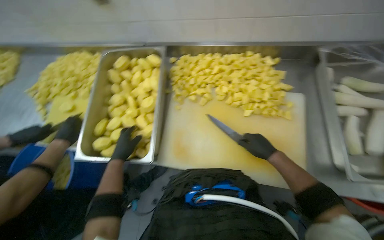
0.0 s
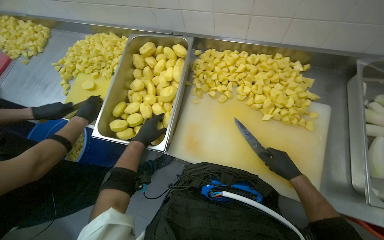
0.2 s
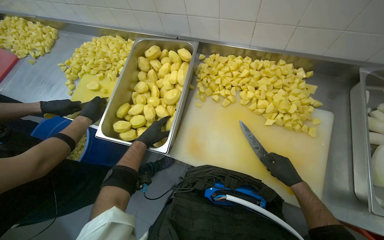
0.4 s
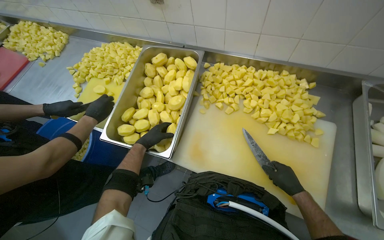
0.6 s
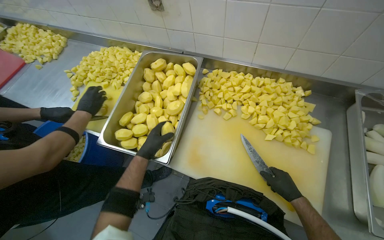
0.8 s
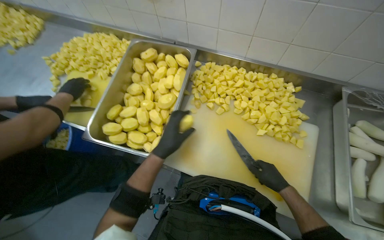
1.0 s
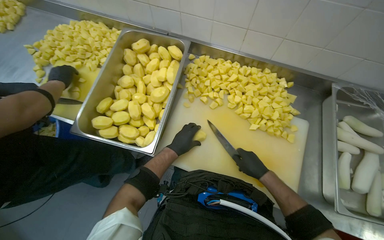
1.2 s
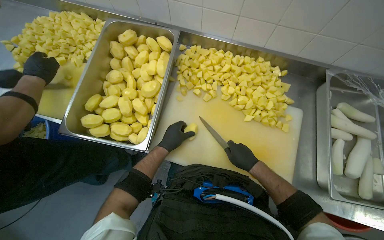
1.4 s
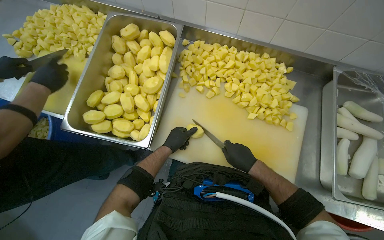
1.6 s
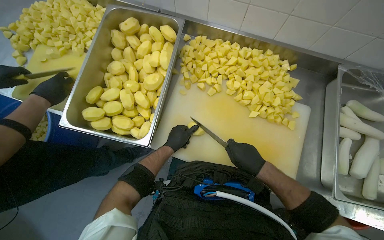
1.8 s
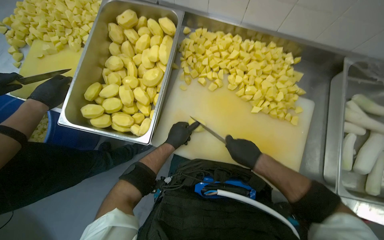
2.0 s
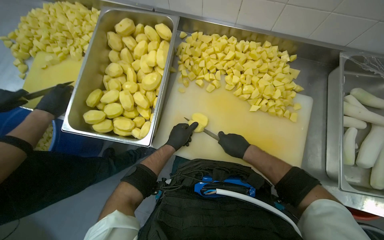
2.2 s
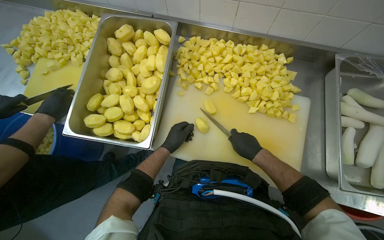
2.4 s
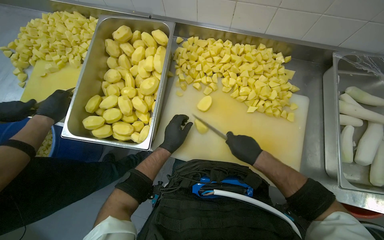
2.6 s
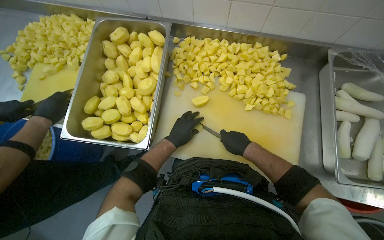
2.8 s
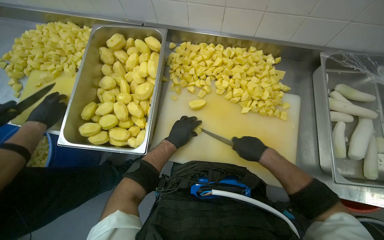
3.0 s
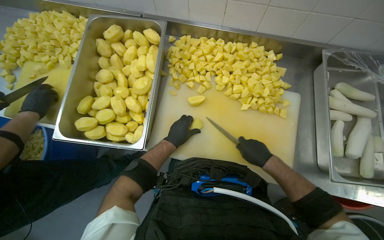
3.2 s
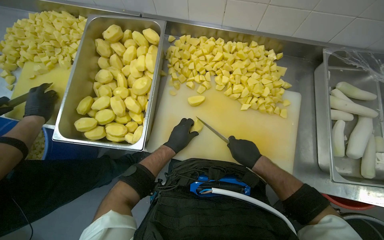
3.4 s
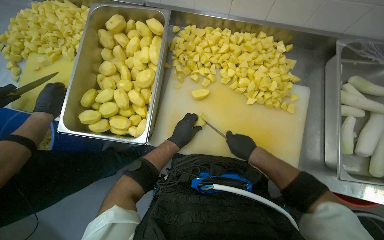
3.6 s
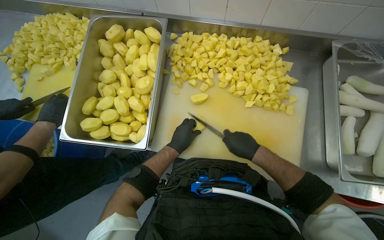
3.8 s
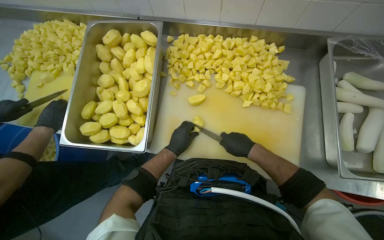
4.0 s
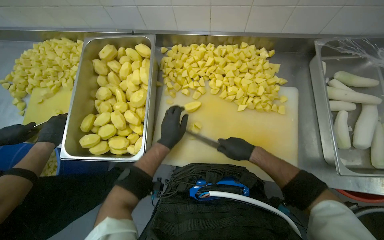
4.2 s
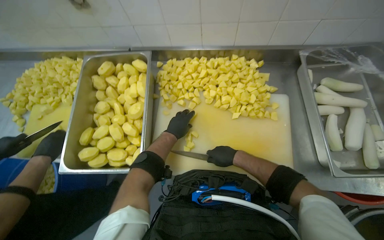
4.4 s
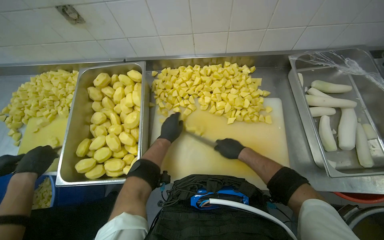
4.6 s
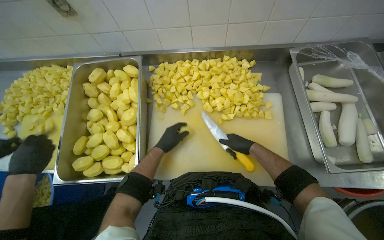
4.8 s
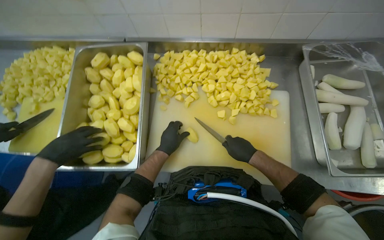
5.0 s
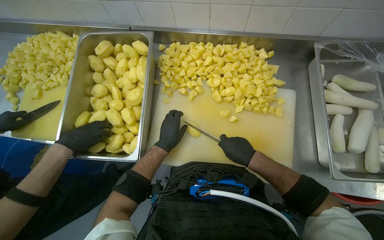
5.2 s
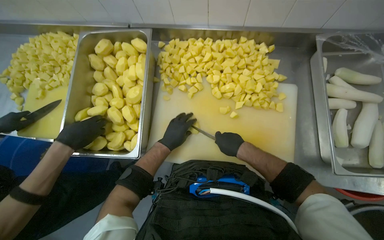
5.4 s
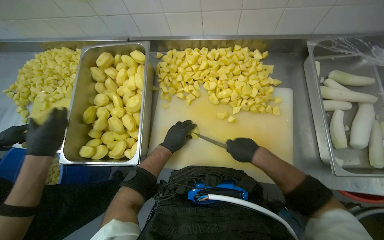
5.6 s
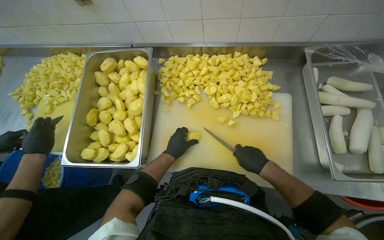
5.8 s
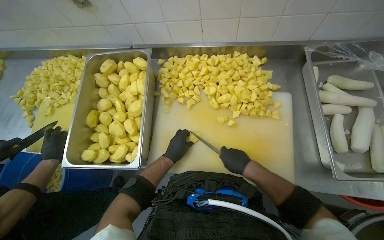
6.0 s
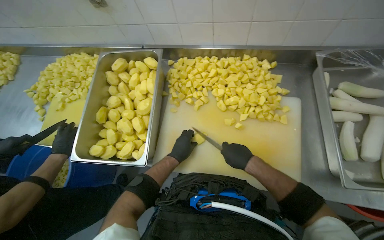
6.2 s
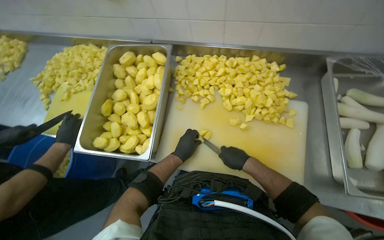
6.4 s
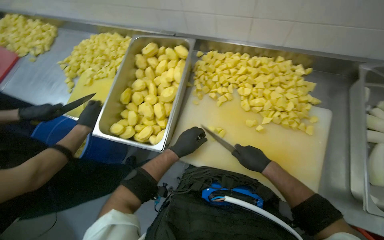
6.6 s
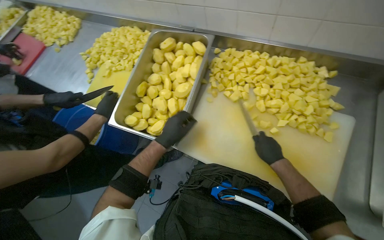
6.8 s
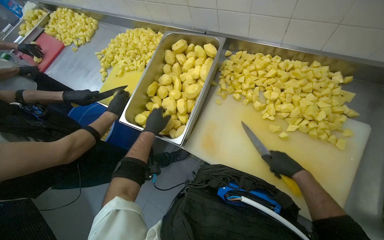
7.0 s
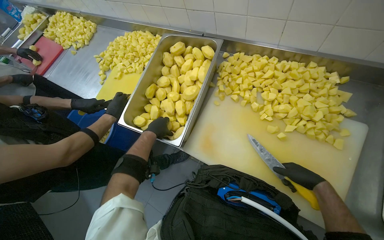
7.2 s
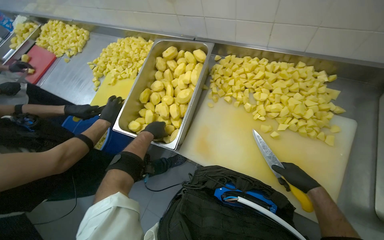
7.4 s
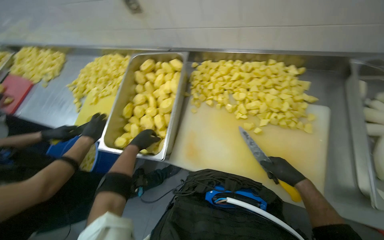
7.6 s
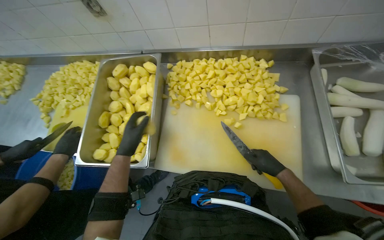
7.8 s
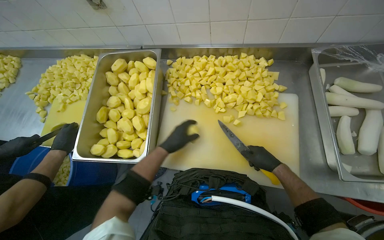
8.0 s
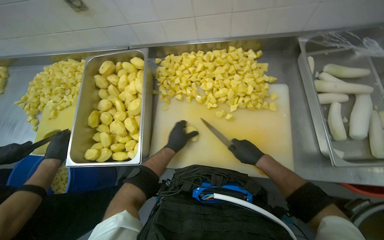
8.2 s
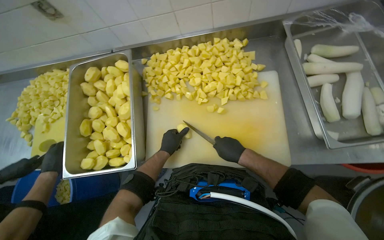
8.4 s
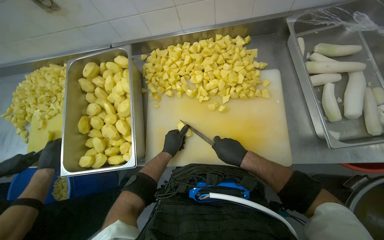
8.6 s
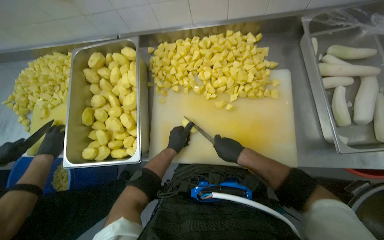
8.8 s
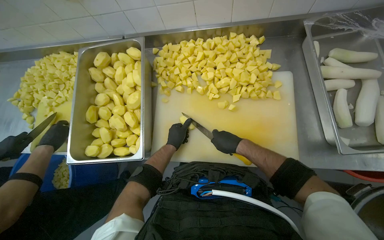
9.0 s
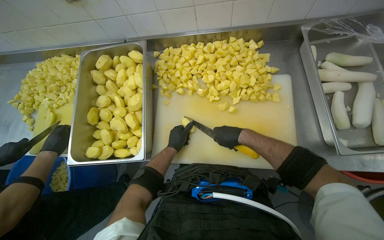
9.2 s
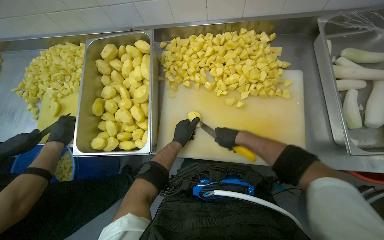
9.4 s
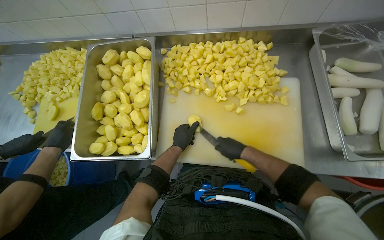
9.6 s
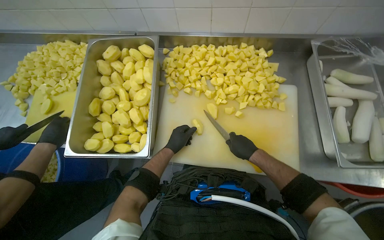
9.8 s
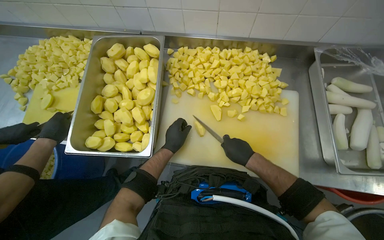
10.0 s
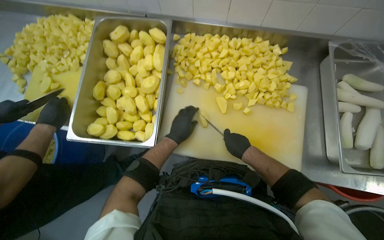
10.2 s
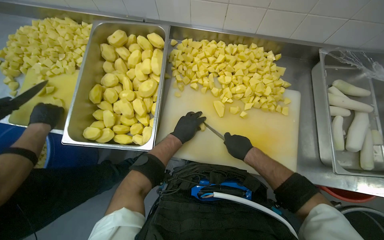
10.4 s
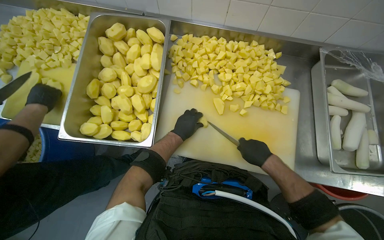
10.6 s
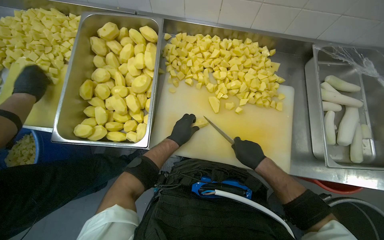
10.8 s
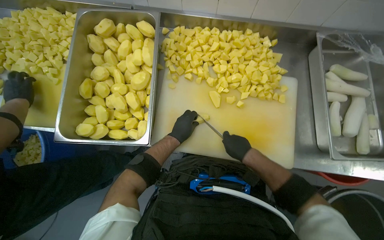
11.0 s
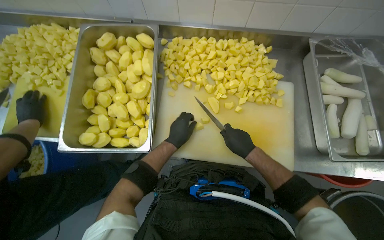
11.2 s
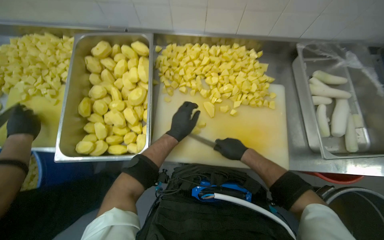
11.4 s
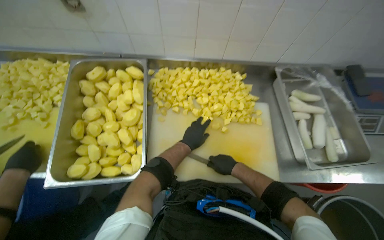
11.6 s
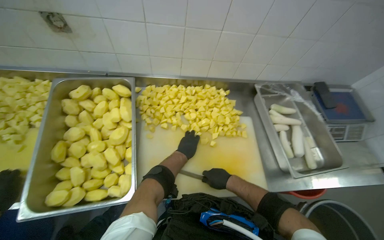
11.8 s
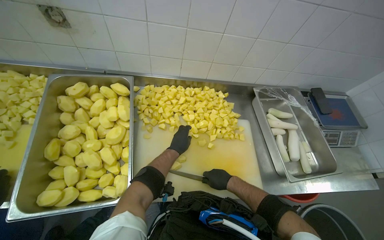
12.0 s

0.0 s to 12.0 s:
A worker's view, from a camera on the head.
Job: preparing food.
The whole recording: Chopping Potatoes. The worker uses a knife to chop peeled potatoes into smaller pieces on a cutting board.
0.0 to 1.6 s: The left hand shifts some 15 cm to the right.
1.6 to 3.0 s: The hands work in one place, with small movements.
3.0 to 4.4 s: The hands are busy where they are.
4.4 to 6.0 s: The right hand shifts roughly 10 cm nearer to the camera. The left hand heads down the picture, covering roughly 10 cm.
6.0 to 7.6 s: The left hand heads to the left, covering about 20 cm. Meanwhile the right hand travels to the right by about 10 cm.
7.6 to 9.0 s: The left hand moves to the right, approximately 20 cm, while the right hand heads to the left, covering about 10 cm.
9.0 to 10.4 s: The hands stay close to where they were, moving slightly.
10.4 to 12.0 s: The view tilts roughly 10 degrees upward.

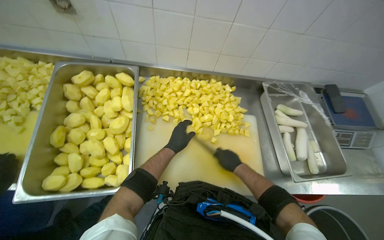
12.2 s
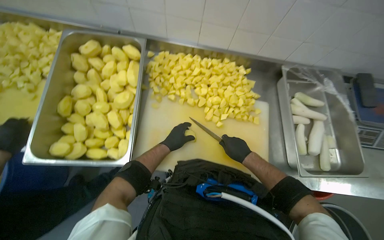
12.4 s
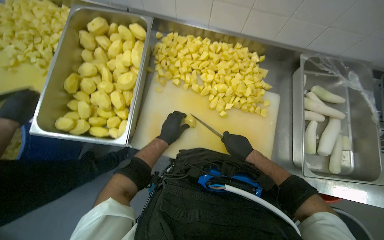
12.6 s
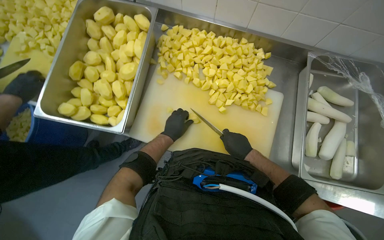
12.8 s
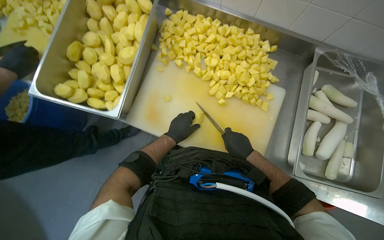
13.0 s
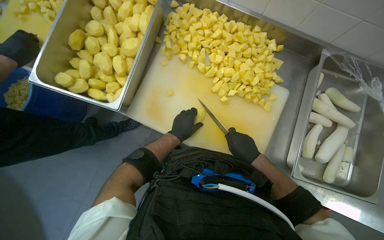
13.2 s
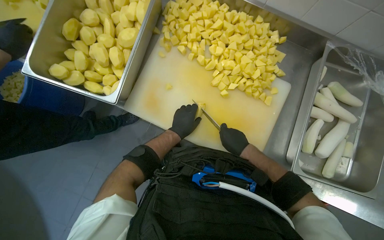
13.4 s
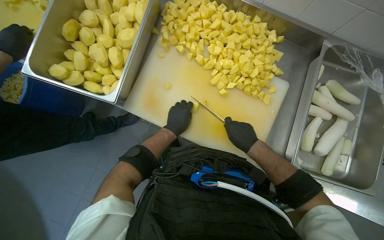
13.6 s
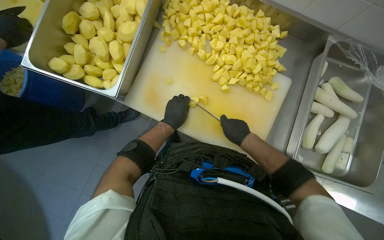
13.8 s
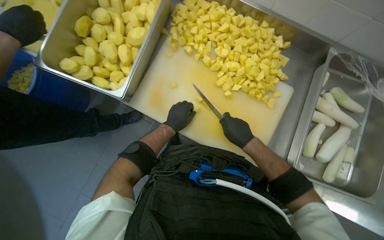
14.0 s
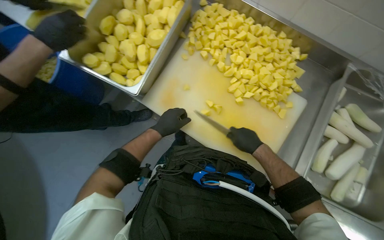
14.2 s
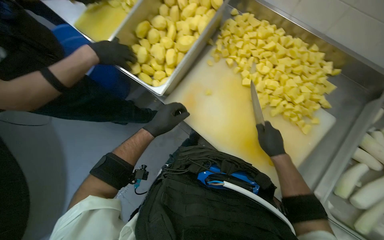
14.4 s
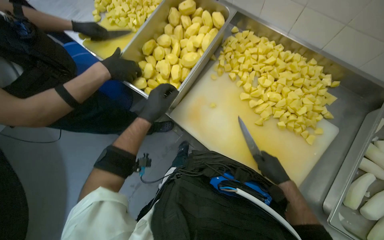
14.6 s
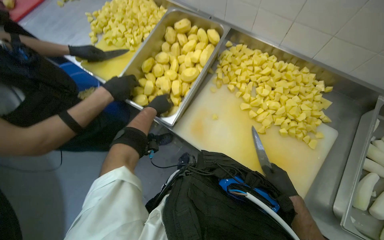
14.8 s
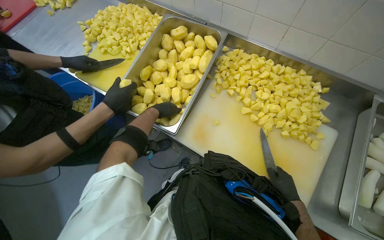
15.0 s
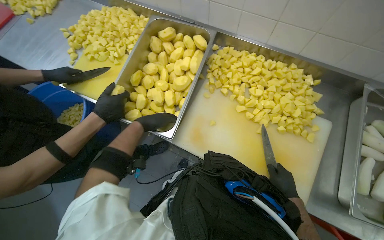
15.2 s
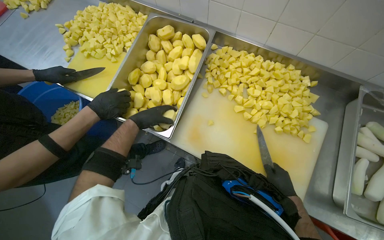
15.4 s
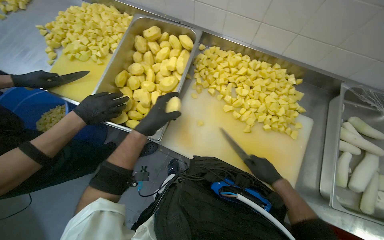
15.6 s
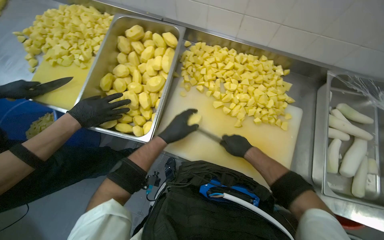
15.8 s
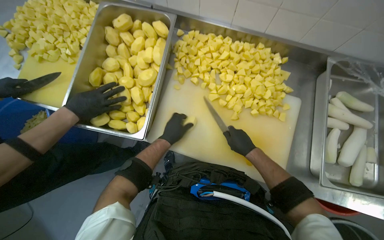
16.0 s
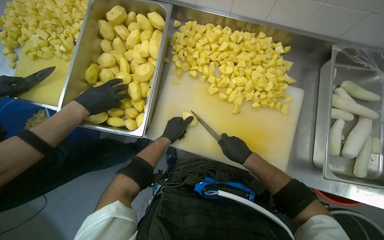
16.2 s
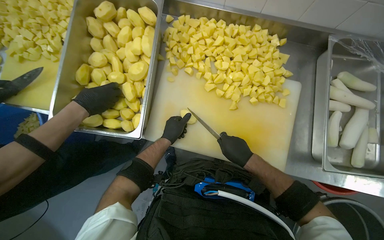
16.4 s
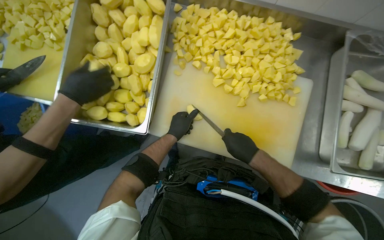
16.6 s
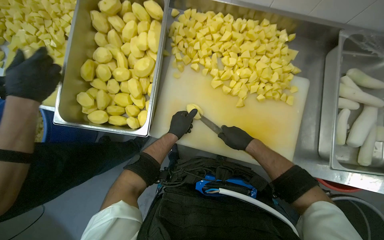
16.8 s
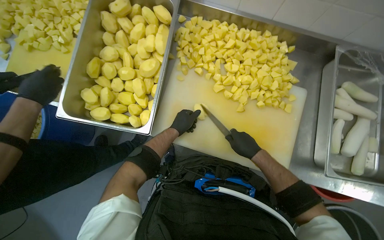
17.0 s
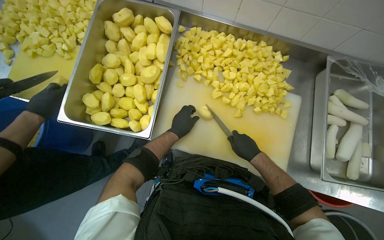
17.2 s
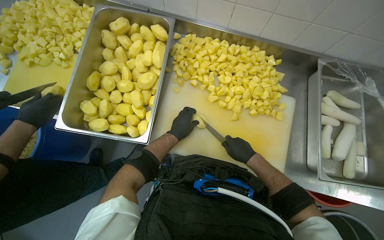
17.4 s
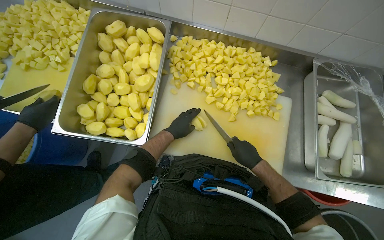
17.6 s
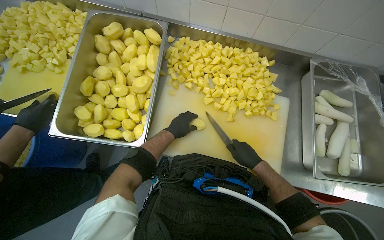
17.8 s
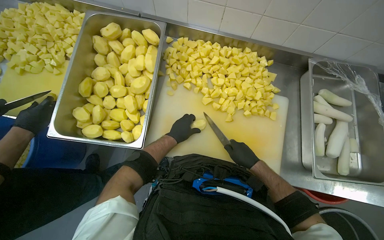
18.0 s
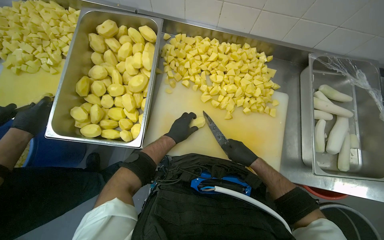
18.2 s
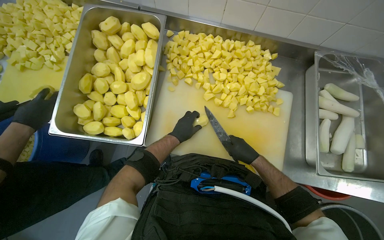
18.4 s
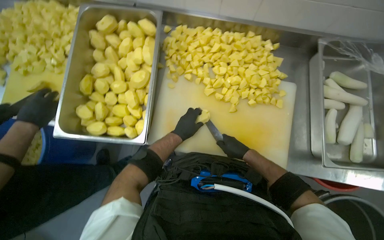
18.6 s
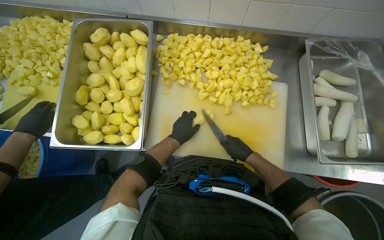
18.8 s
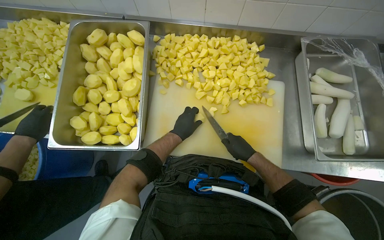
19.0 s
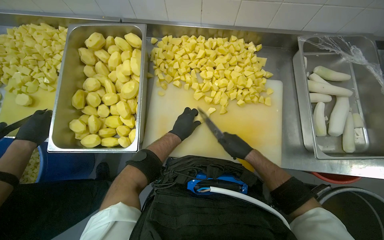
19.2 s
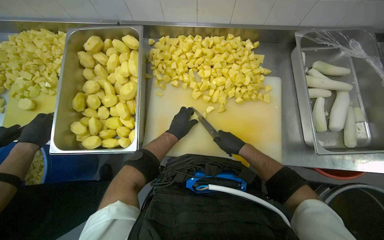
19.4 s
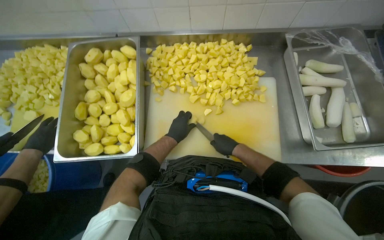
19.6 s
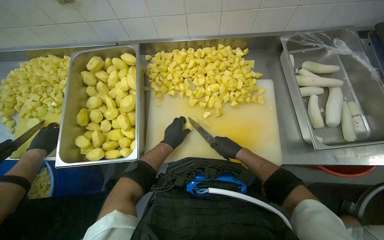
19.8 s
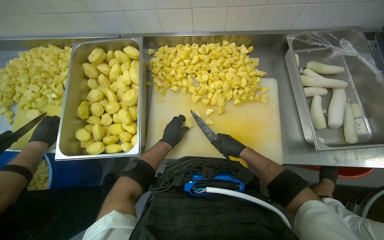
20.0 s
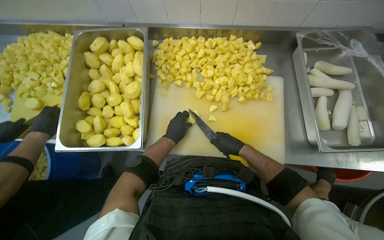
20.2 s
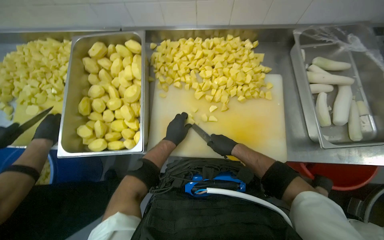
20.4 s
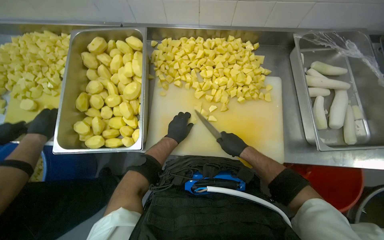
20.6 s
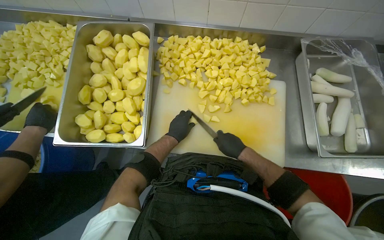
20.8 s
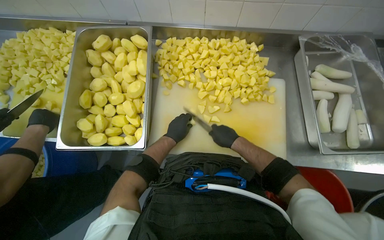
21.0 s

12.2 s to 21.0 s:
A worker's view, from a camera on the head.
Job: preparing food.
The whole recording: Chopping Potatoes. The worker uses a knife to chop peeled potatoes into smaller pieces on a cutting board.
12.2 to 13.6 s: The wearer's head swings about 25 degrees to the left. The view tips downward by roughly 15 degrees.
13.6 to 15.2 s: The left hand moves nearer and farther over about 20 cm, changing direction 2 times.
15.2 to 16.6 s: The wearer looks roughly 10 degrees further downward. The left hand goes approximately 20 cm to the right, and goes nearer to the camera and returns, some 5 cm each way; the right hand heads to the left, covering roughly 10 cm.
16.6 to 18.0 s: The hands make small movements and keep their place.
18.0 to 21.0 s: The hands are busy where they are.
